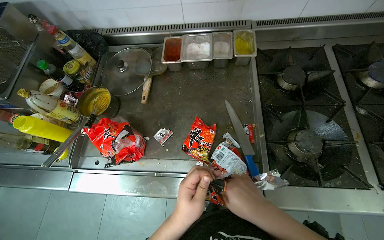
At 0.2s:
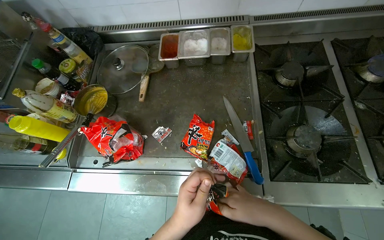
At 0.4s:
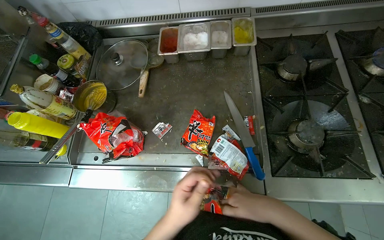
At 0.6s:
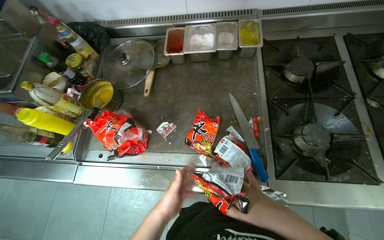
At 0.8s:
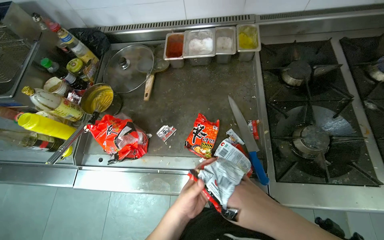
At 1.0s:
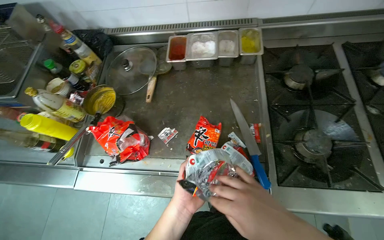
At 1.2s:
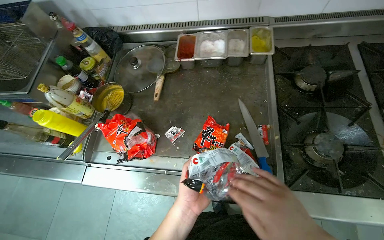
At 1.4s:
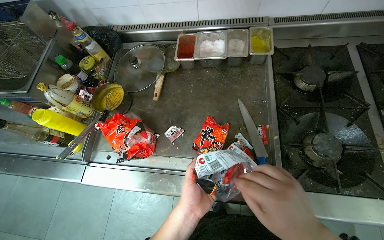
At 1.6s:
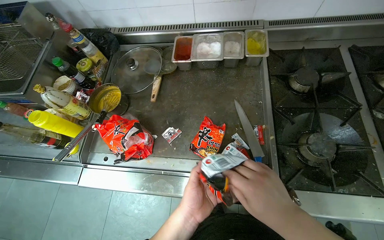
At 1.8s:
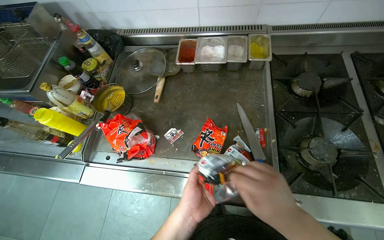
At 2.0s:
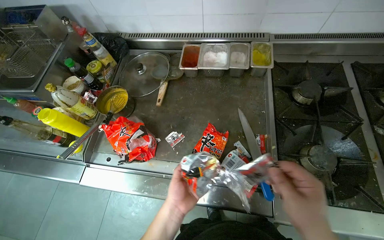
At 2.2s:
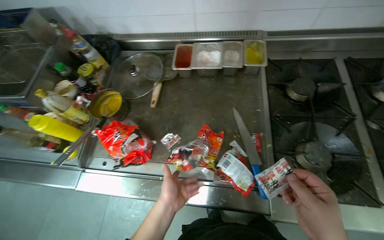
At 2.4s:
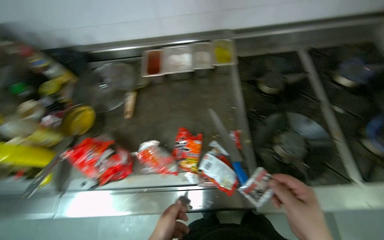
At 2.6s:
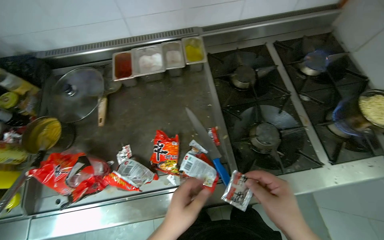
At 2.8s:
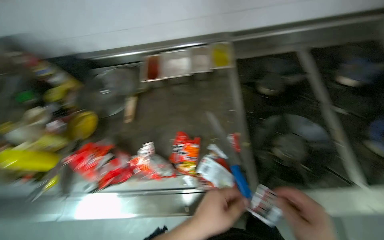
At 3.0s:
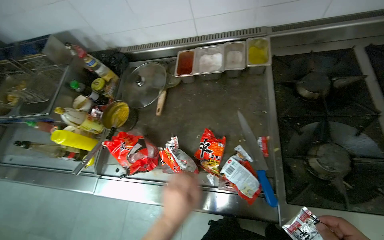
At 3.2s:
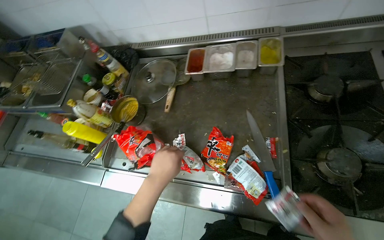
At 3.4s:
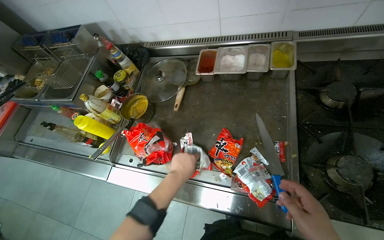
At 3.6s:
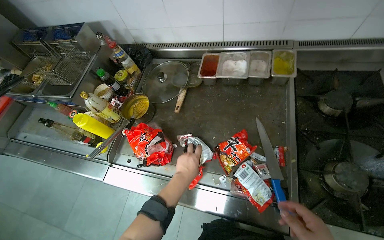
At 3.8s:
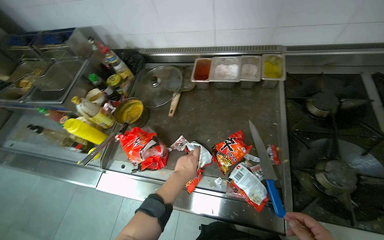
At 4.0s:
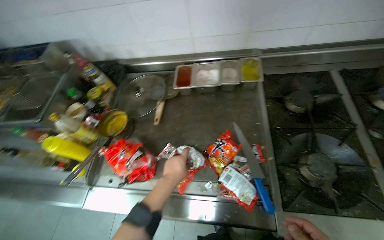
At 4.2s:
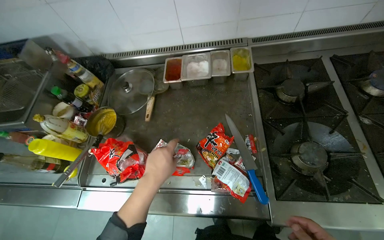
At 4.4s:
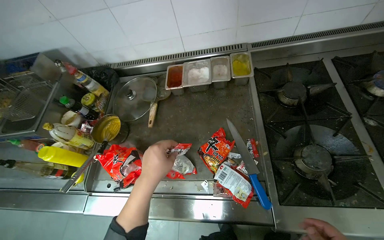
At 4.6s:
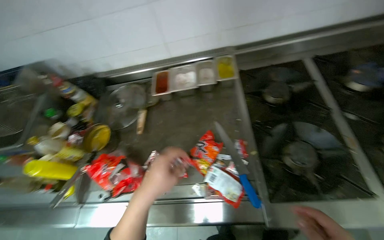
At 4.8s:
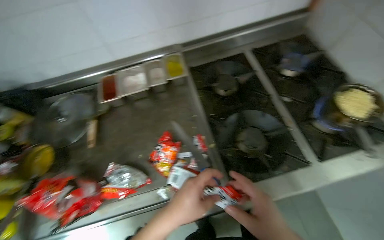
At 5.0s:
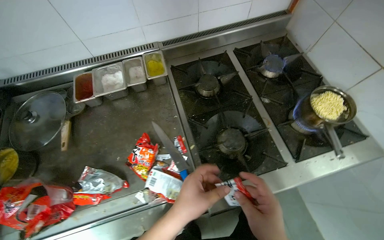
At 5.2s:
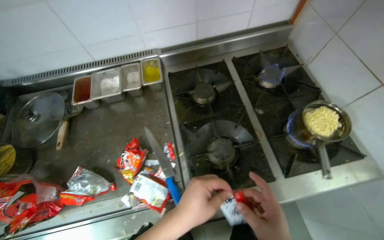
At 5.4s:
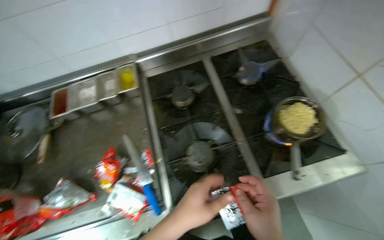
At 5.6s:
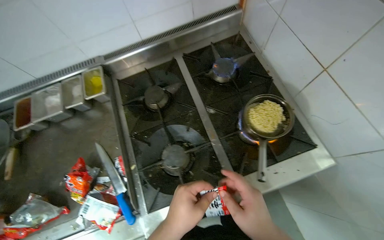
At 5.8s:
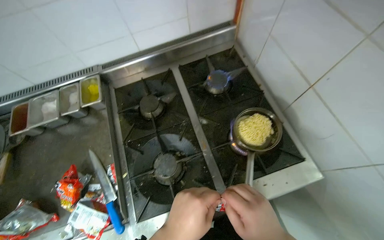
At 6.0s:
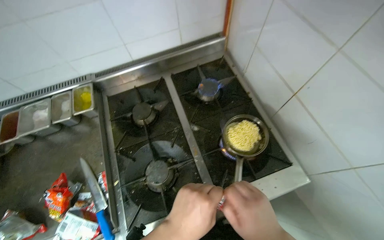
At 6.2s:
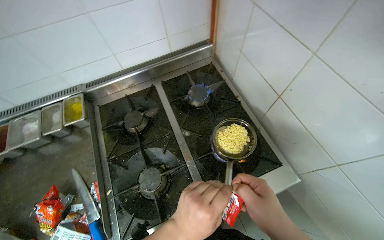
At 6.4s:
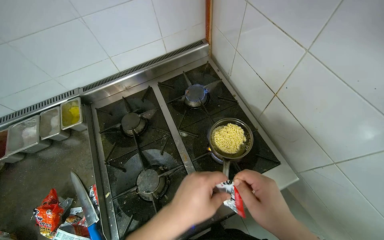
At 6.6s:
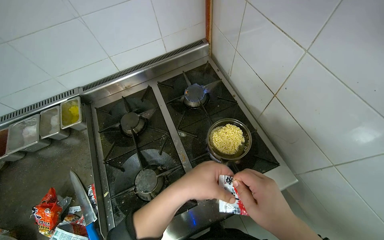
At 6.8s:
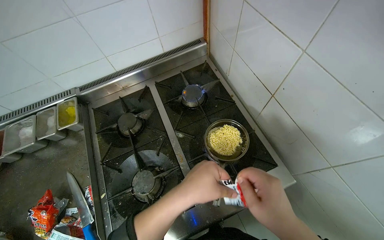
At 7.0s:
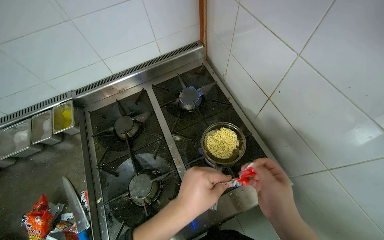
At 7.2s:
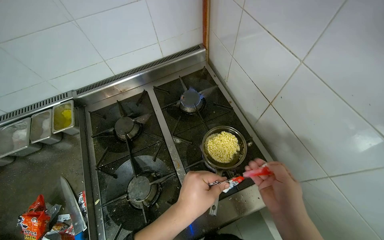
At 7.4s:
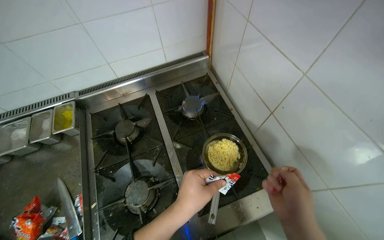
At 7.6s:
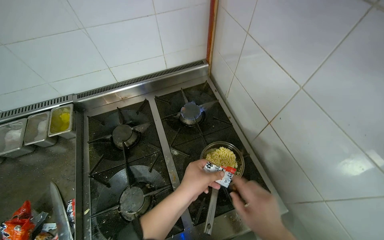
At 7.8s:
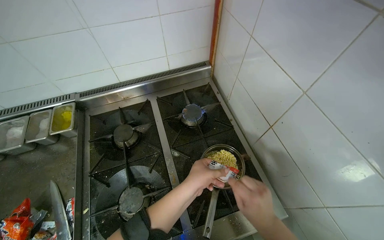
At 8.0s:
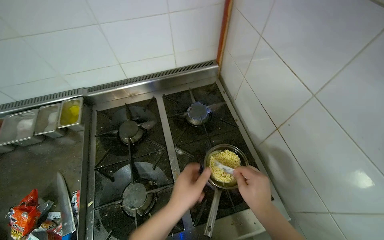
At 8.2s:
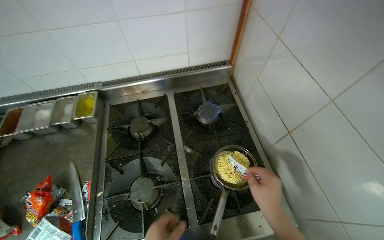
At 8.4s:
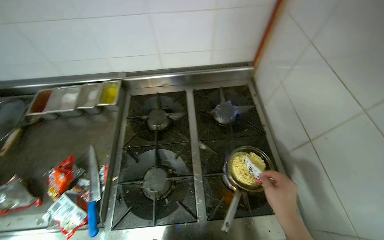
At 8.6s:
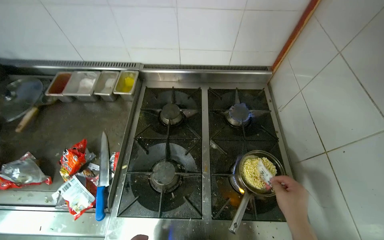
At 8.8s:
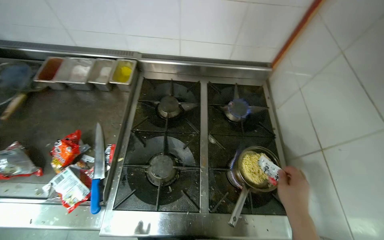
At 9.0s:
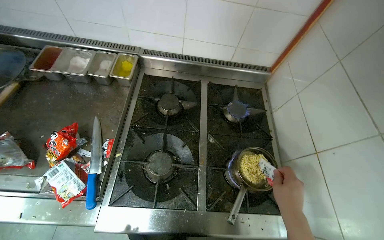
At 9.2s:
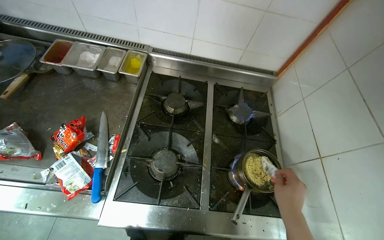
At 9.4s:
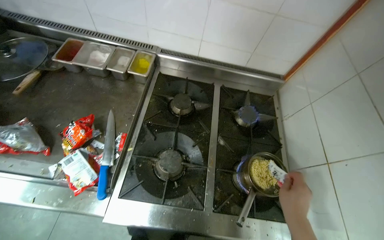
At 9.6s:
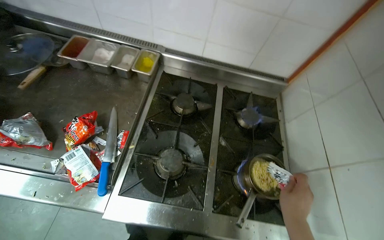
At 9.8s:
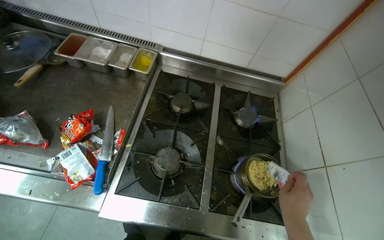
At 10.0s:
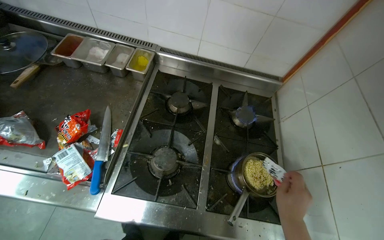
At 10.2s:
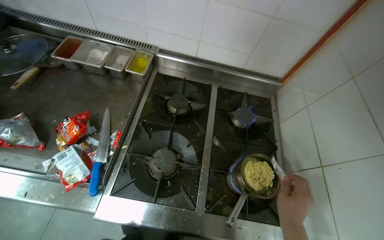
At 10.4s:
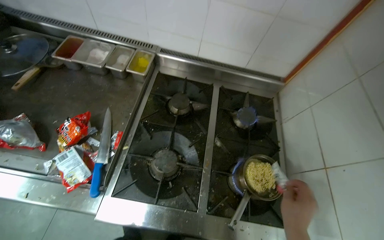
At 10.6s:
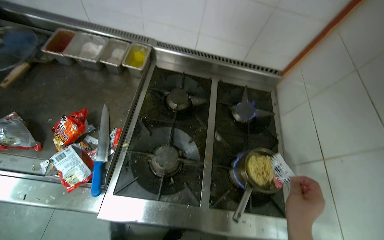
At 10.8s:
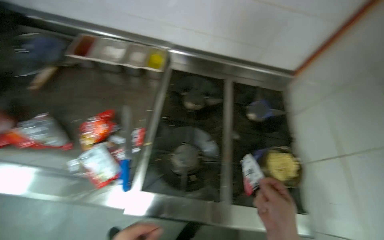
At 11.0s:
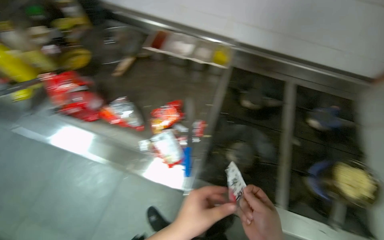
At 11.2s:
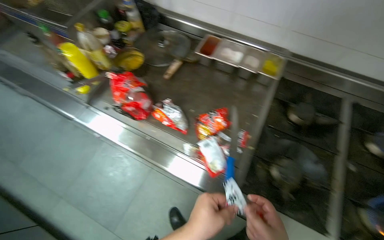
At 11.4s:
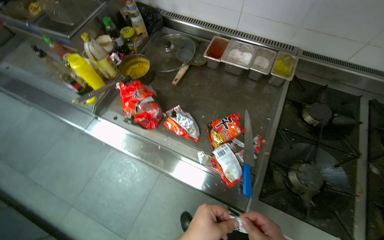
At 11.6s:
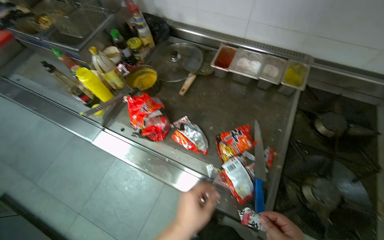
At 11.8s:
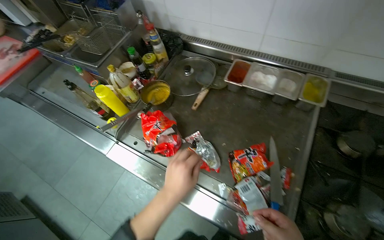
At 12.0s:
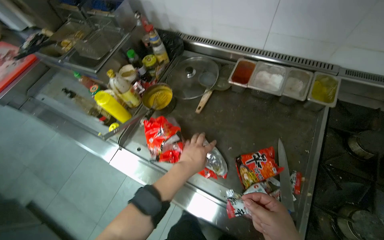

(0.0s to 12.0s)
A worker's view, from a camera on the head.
Job: cooking food.
The whole recording: Preparing instant noodles for cooking. The worker opens a package of instant noodles, adds them to a pot, and mixes in seasoning packets.
1.6s - 3.0s: The left hand goes nearer and farther, about 10 cm each way, reversing 2 times.
3.0s - 4.4s: The left hand shifts approximately 15 cm up the picture.
4.4s - 6.0s: The camera is carried to the right, about 50 cm. The head rotates approximately 25 degrees to the right.
6.0s - 7.6s: The left hand heads up the picture, covering about 15 cm.
7.6s - 9.0s: The right hand travels up the picture by some 10 cm.
10.4s - 12.0s: The camera is carried roughly 50 cm. The view swings approximately 20 degrees to the left.

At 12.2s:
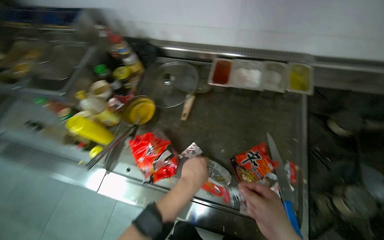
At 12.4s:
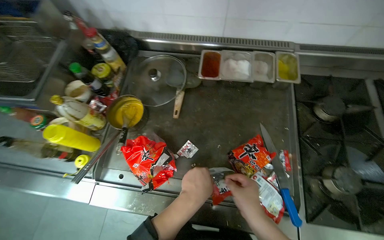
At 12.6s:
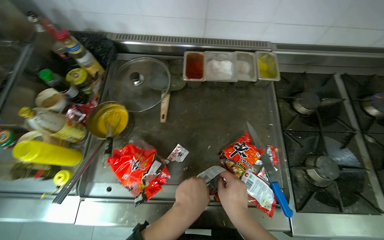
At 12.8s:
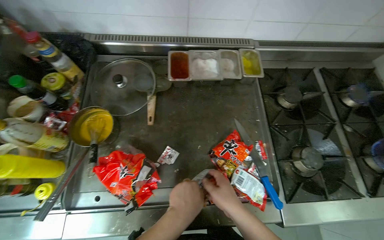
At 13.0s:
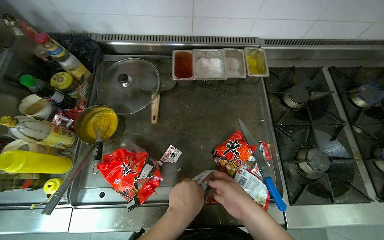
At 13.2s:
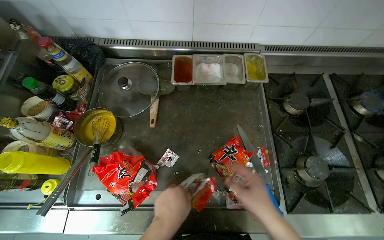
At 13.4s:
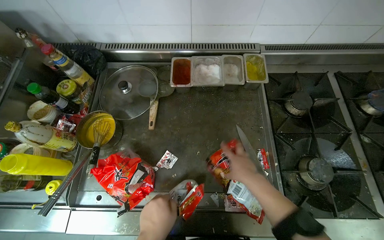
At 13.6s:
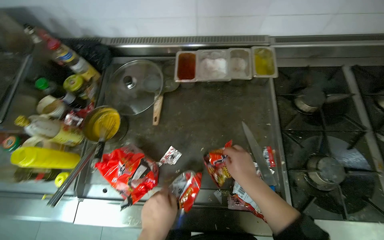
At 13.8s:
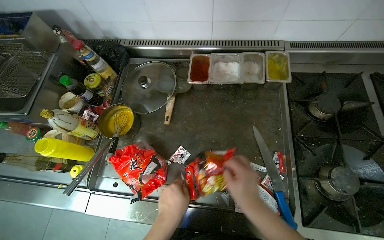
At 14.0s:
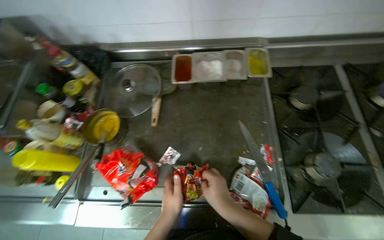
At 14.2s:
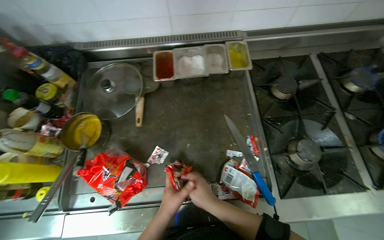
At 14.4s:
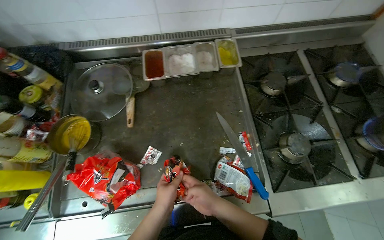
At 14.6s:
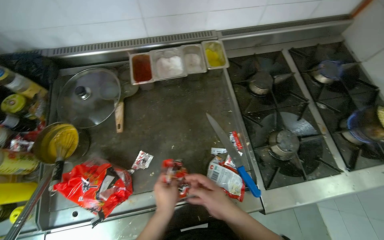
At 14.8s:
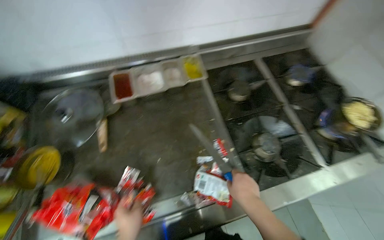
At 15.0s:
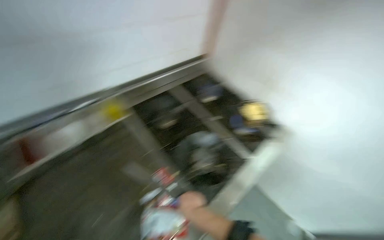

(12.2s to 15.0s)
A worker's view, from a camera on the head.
Job: cooking food.
The whole recording: Preparing instant noodles for cooking. The worker opens a package of instant noodles, adds them to a pot, and mixes in seasoning packets.
13.6s - 15.0s: The wearer looks some 45 degrees further to the right. The camera pitches upward, by roughly 15 degrees.

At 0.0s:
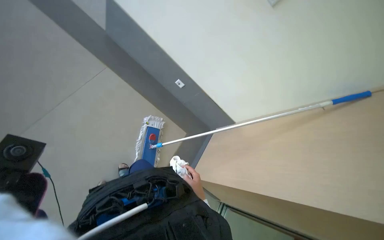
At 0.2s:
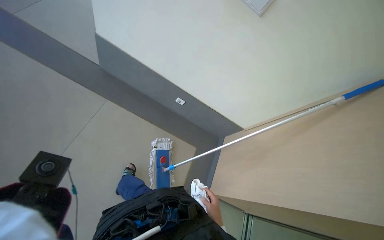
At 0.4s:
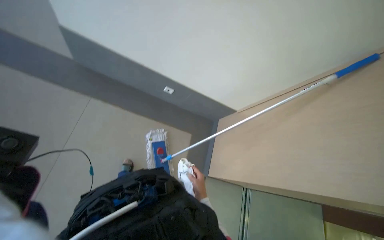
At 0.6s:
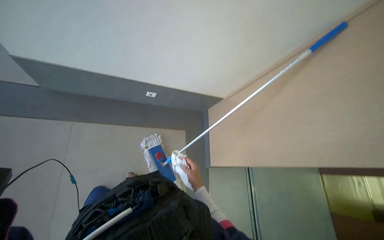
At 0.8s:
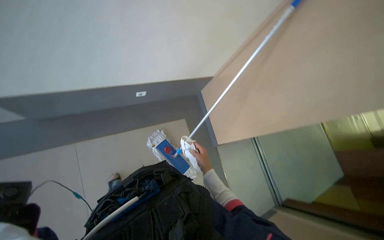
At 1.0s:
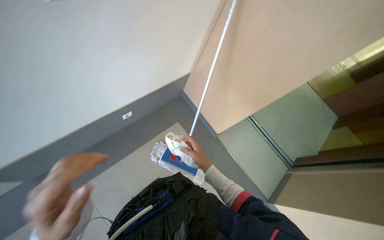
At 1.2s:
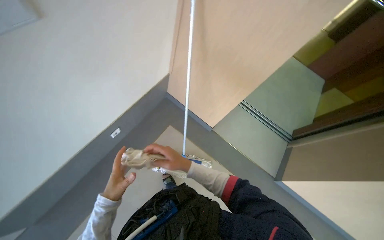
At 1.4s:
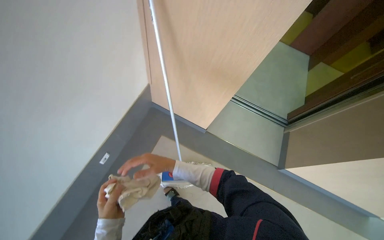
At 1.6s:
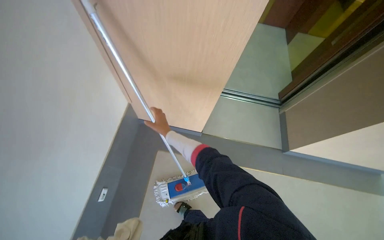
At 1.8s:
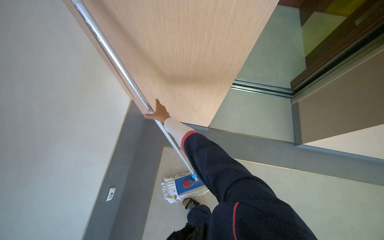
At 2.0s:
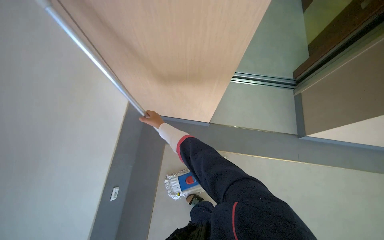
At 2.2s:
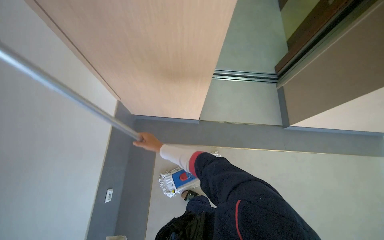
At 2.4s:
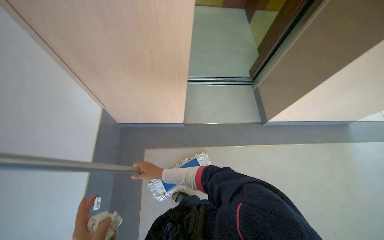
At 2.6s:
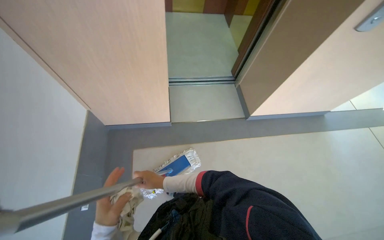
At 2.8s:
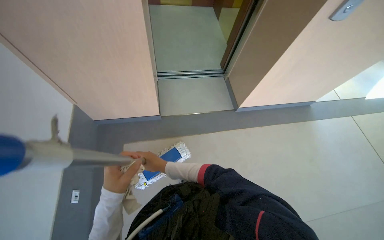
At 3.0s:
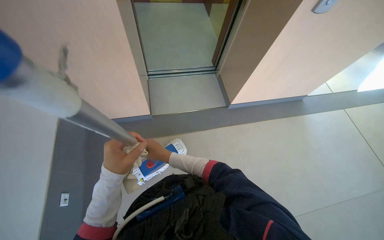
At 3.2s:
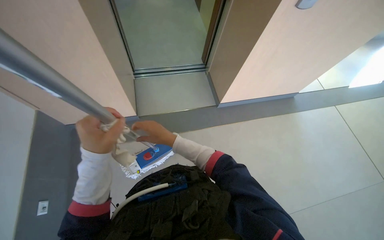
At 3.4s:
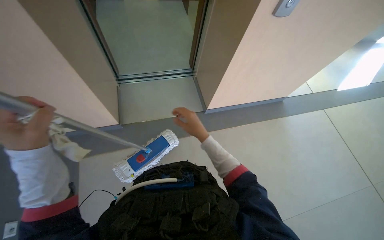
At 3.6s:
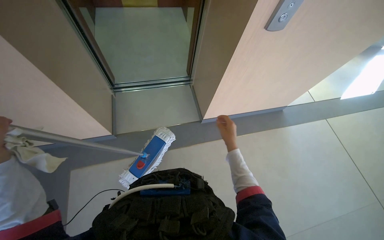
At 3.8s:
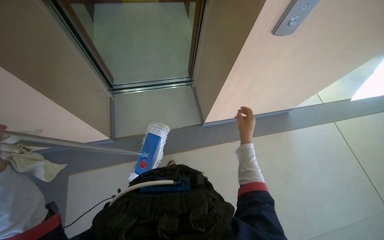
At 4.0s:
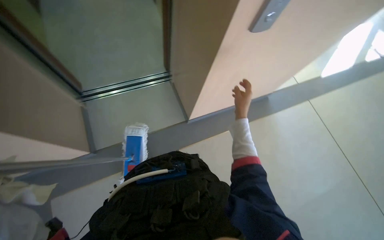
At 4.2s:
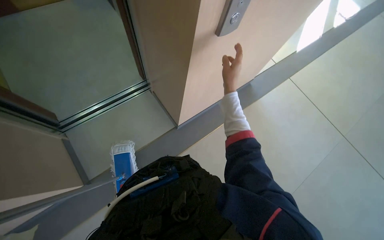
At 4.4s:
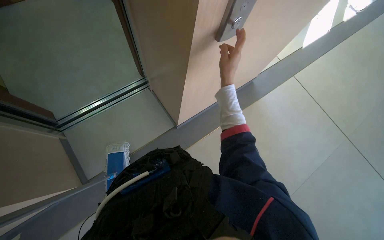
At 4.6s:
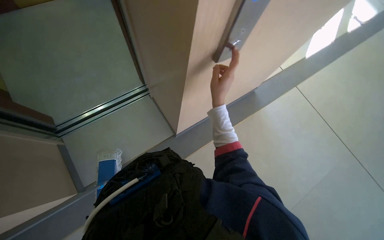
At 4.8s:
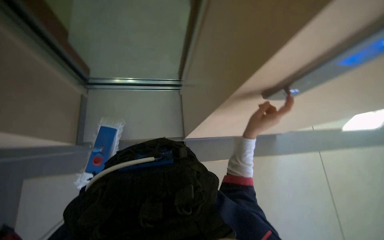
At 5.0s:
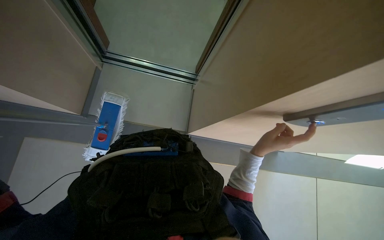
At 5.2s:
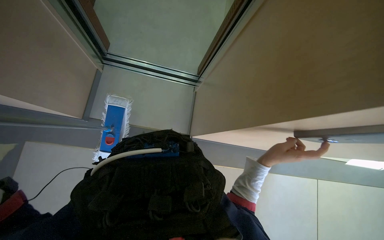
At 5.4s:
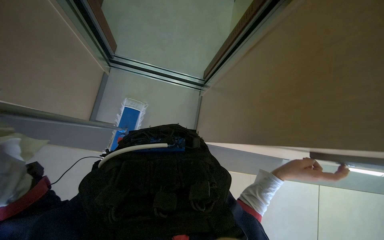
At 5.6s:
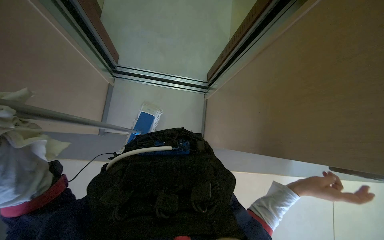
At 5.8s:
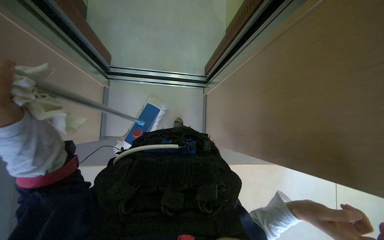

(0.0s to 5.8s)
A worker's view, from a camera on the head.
Job: mopping floor.
The whole recording: Mopping elevator floor. The worker mops the tiled floor inside the elevator.
0.0s - 1.4s: The scene turns about 85 degrees counterclockwise in the picture.
1.4s - 2.8s: Everything in view rotates about 35 degrees counterclockwise. The right hand heads nearer to the camera, covering approximately 10 cm, and moves about 30 cm up the picture and comes back.
2.8s - 4.4s: The head travels about 50 cm.
4.4s - 5.8s: The wearer looks approximately 50 degrees further to the left.
